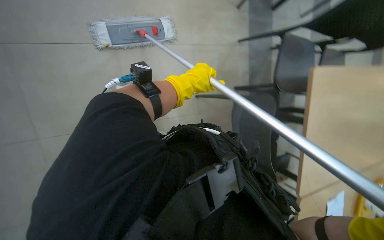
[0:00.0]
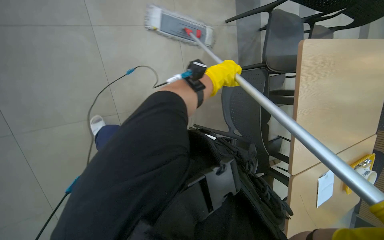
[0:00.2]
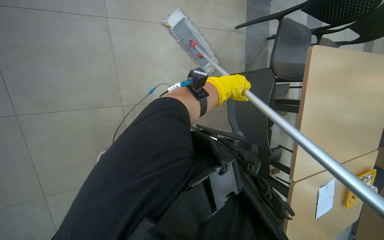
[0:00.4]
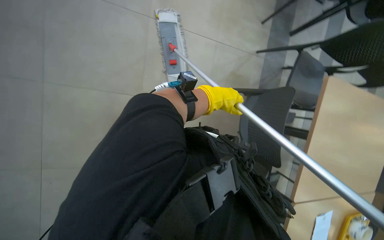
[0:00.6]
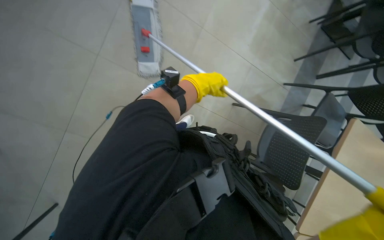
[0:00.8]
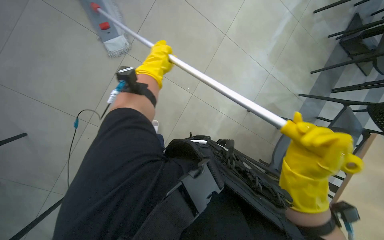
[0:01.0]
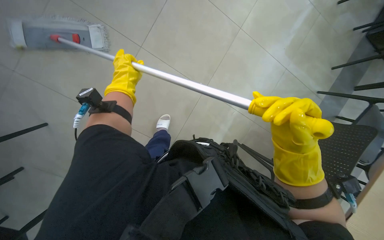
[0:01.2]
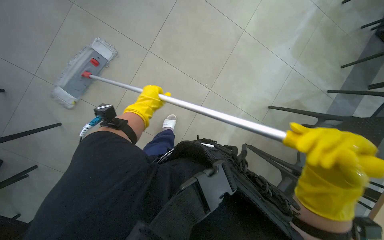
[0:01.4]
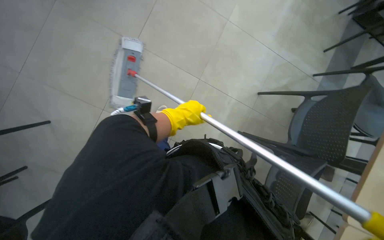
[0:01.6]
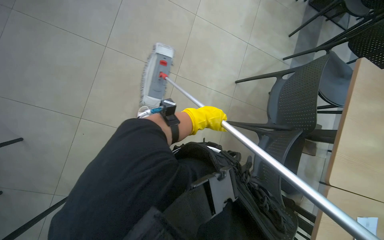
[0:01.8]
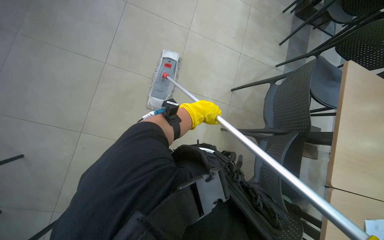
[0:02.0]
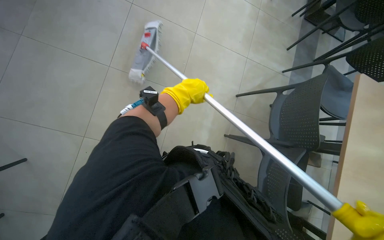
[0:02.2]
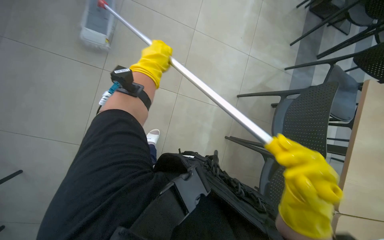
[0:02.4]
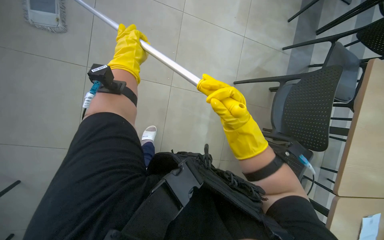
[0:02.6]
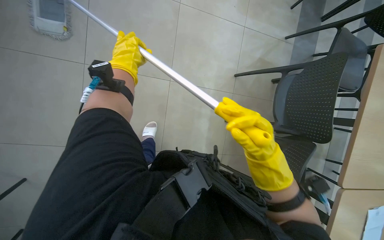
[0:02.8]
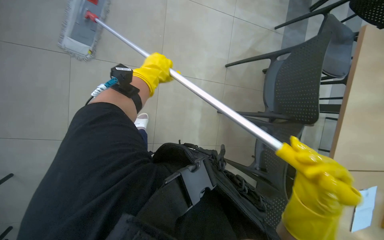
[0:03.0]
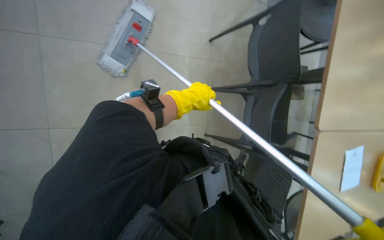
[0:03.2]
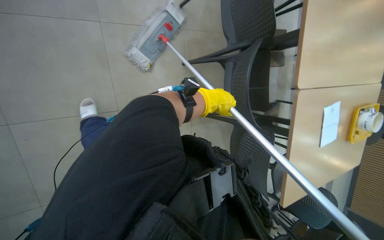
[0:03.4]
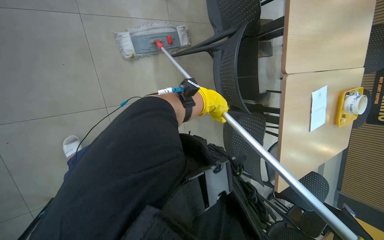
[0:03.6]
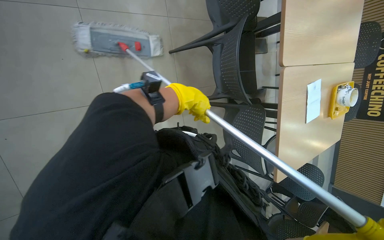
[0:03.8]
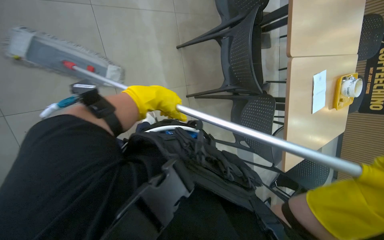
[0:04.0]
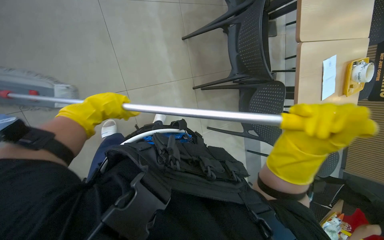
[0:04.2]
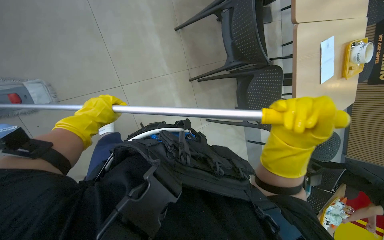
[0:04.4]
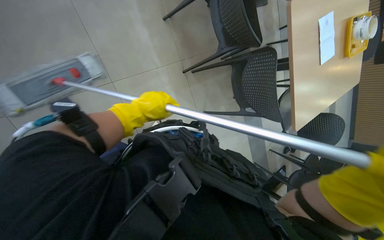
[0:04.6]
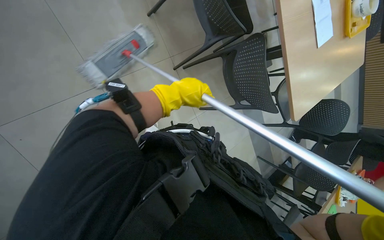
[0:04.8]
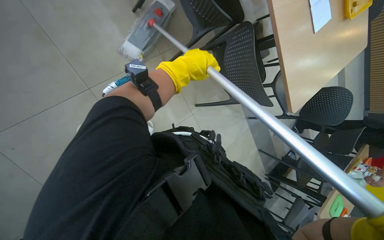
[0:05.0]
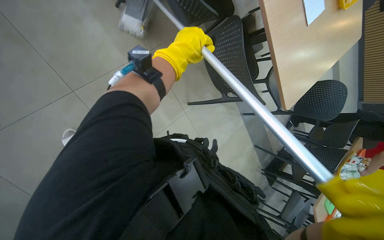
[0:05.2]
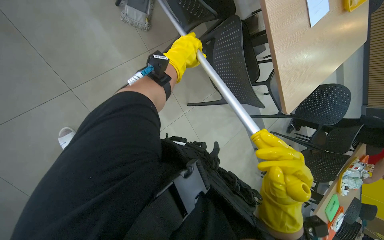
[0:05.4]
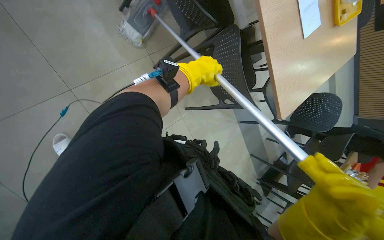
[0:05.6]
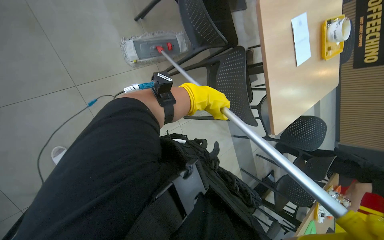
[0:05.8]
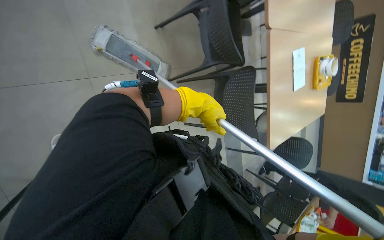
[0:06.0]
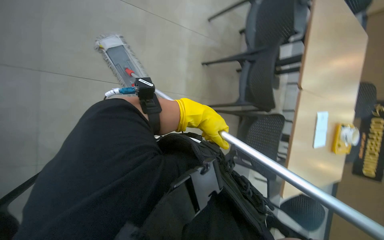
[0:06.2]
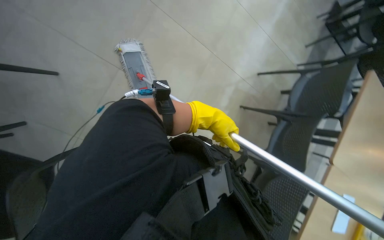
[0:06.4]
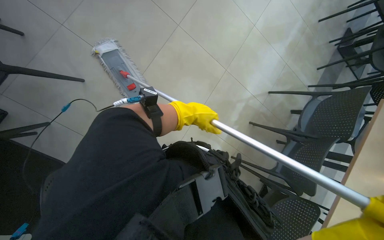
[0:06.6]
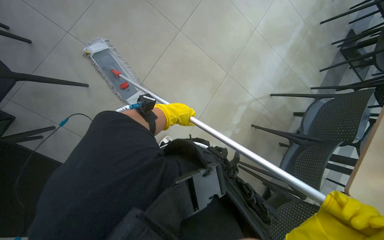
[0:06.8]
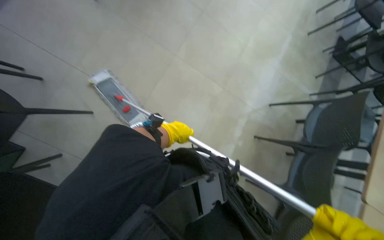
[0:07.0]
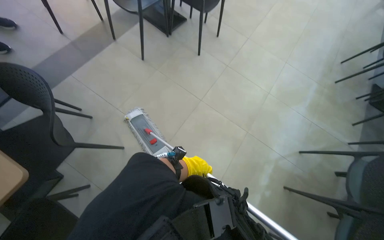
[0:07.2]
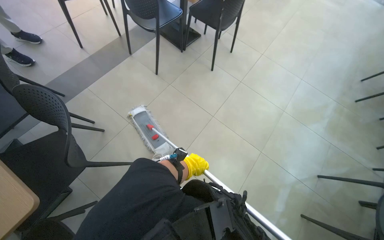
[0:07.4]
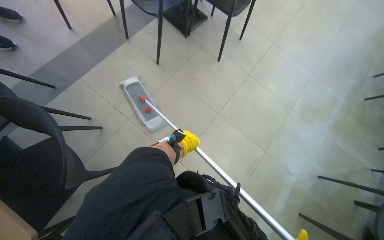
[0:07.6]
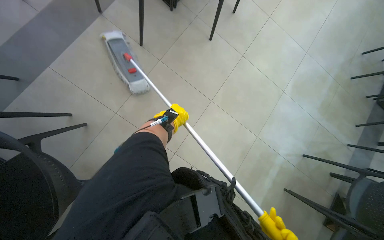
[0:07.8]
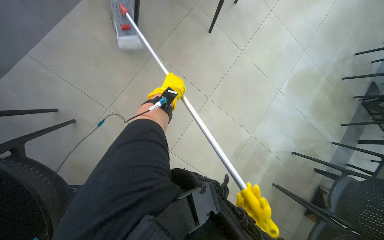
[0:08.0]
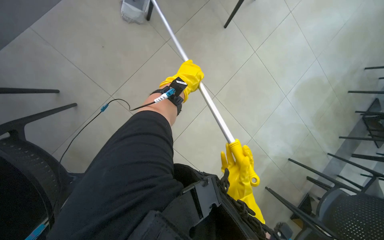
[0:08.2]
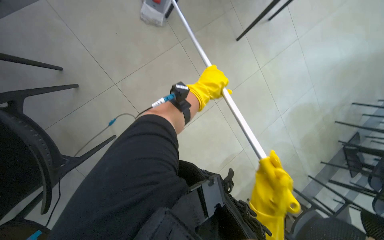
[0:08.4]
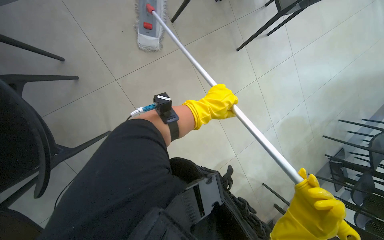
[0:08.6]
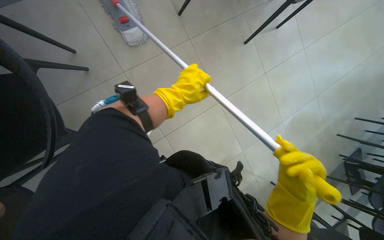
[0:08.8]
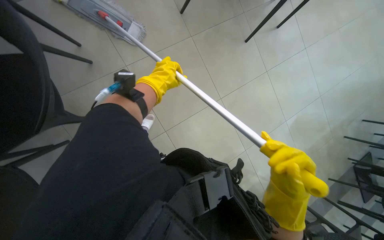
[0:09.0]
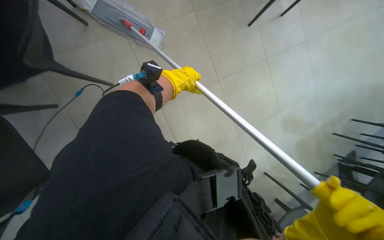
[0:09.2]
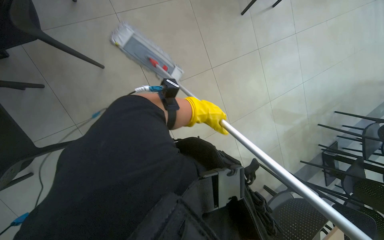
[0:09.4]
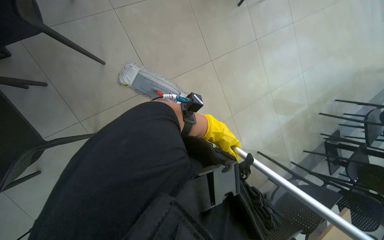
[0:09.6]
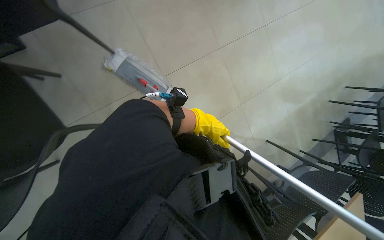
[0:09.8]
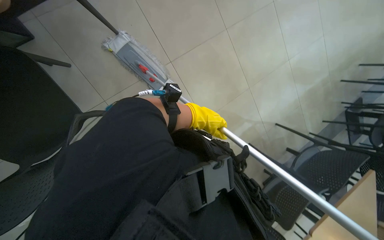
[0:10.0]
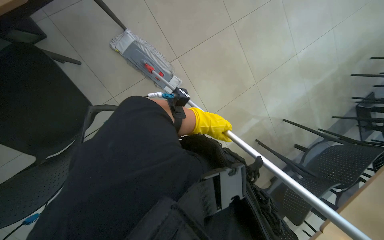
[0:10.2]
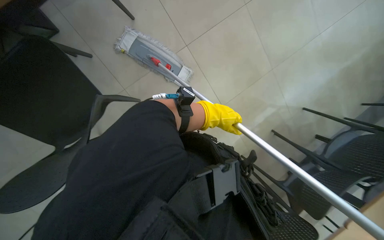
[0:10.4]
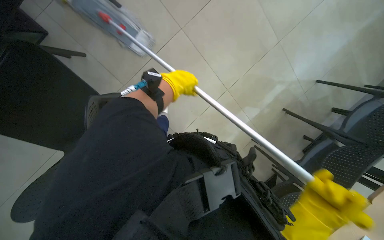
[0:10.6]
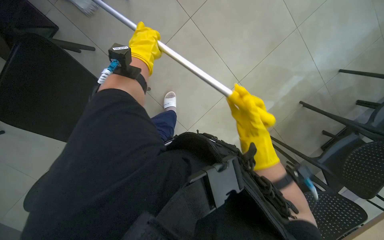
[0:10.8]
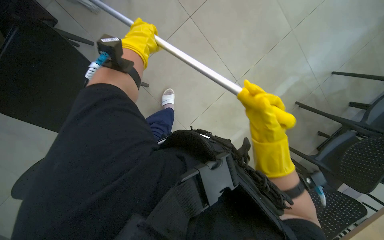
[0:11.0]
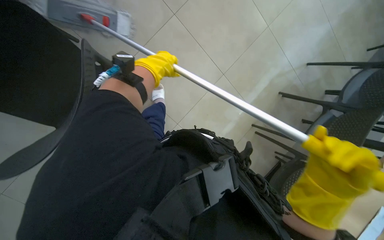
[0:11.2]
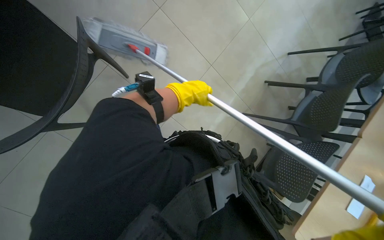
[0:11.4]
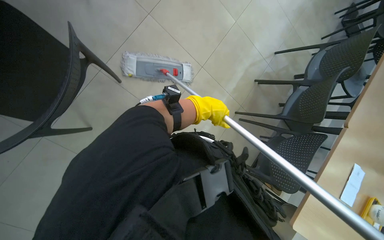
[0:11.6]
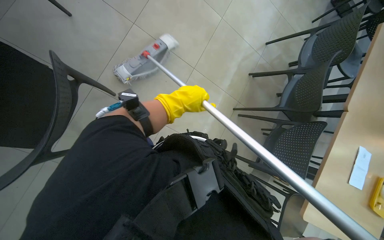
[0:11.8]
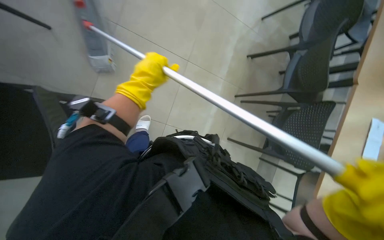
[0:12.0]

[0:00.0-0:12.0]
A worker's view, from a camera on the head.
Job: mopping floor.
The whole recording: Mopping the floor. The worker mops the floor with a flat mop, pausing to rinse and wring the mop head.
1.6 to 3.0 s: The left hand goes about 20 cm up the picture.
3.0 to 4.4 s: The camera pitches downward, by about 15 degrees. The left hand heads down the picture, covering about 35 cm.
4.4 to 6.0 s: The left hand is displaced to the right by some 40 cm.
6.0 to 7.6 s: The head turns to the left by about 35 degrees. The view tips upward by about 40 degrees.
7.6 to 9.0 s: The left hand heads up the picture, nearer to the camera and to the left, covering about 20 cm.
9.0 to 10.4 s: The left hand goes approximately 35 cm down the picture.
10.4 to 12.0 s: The scene rotates counterclockwise by approximately 30 degrees. The left hand swings left and right, about 20 cm each way, with 2 reversals.

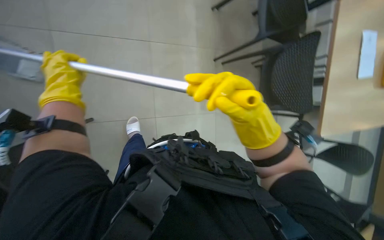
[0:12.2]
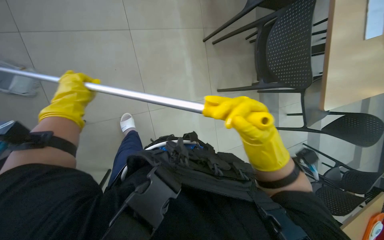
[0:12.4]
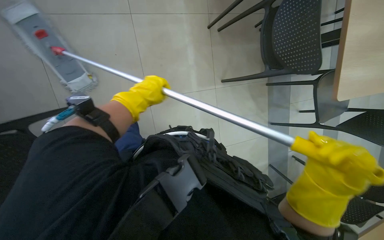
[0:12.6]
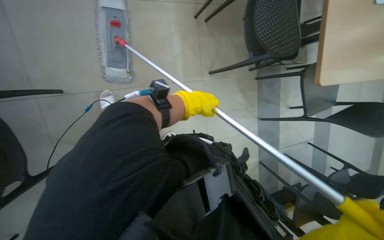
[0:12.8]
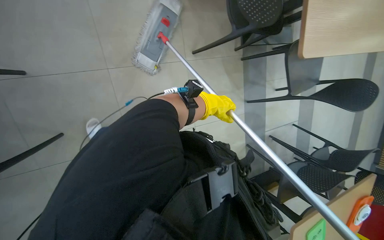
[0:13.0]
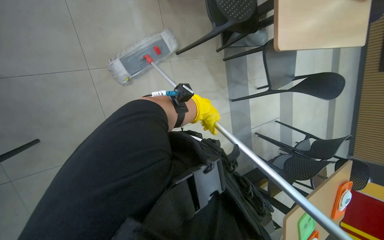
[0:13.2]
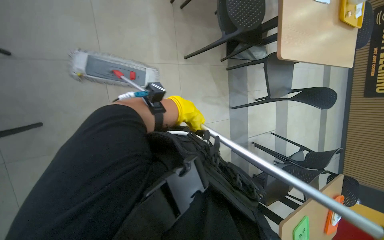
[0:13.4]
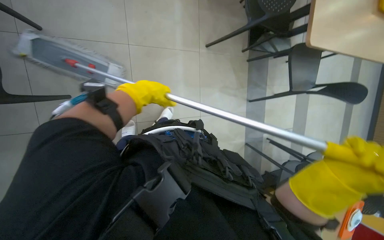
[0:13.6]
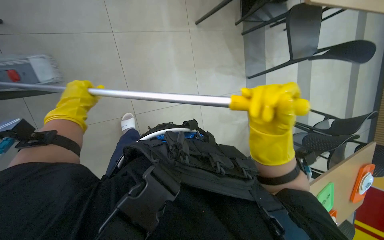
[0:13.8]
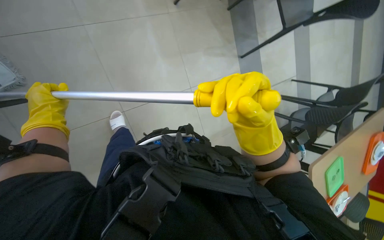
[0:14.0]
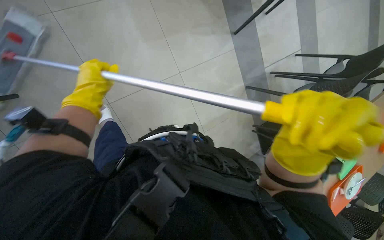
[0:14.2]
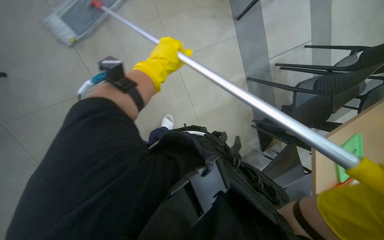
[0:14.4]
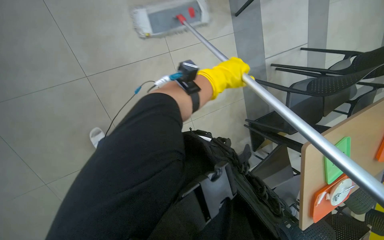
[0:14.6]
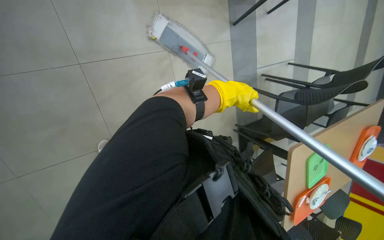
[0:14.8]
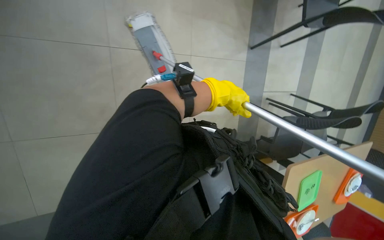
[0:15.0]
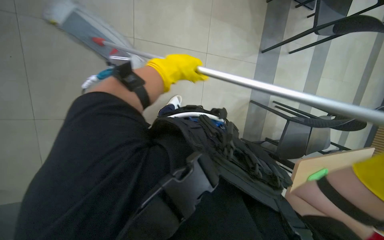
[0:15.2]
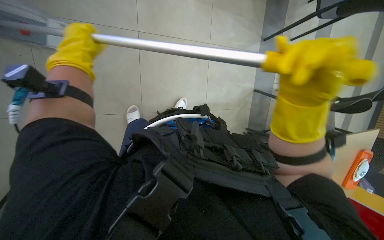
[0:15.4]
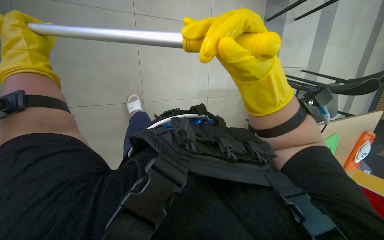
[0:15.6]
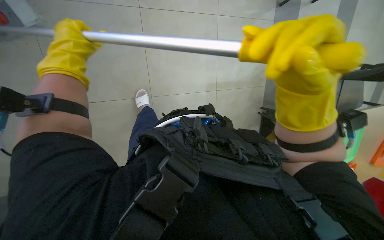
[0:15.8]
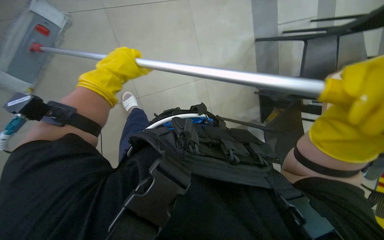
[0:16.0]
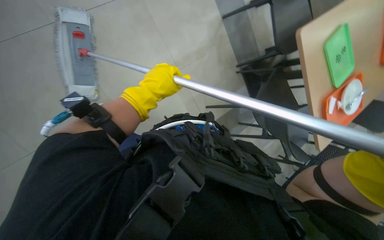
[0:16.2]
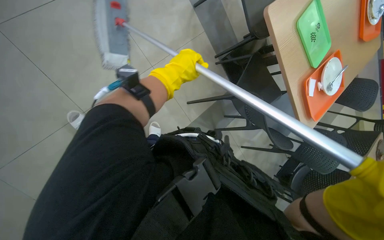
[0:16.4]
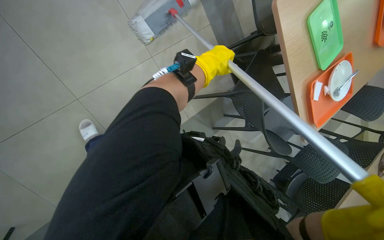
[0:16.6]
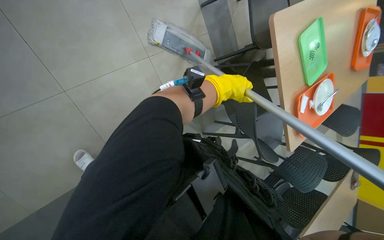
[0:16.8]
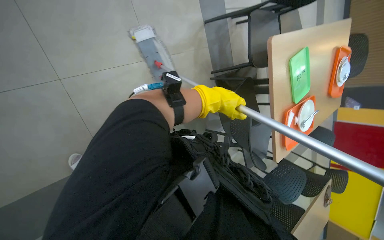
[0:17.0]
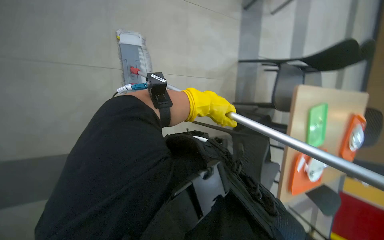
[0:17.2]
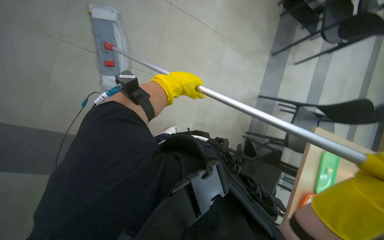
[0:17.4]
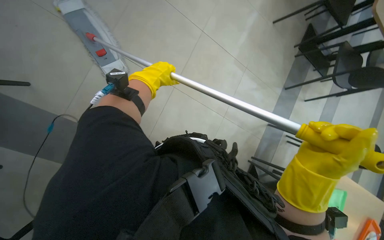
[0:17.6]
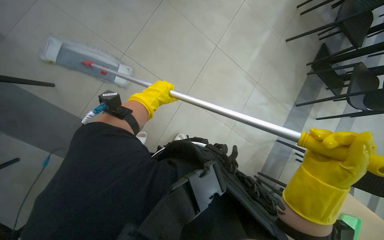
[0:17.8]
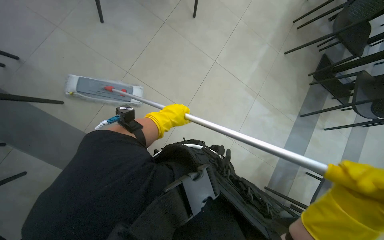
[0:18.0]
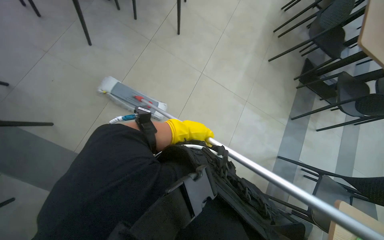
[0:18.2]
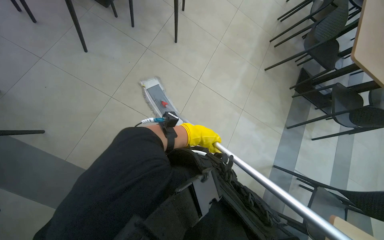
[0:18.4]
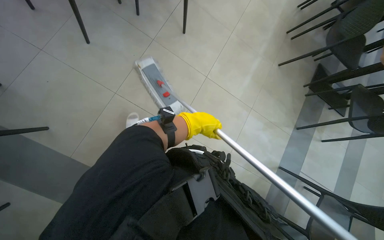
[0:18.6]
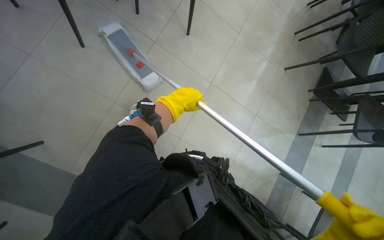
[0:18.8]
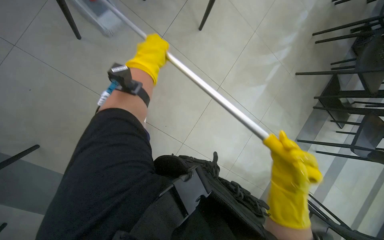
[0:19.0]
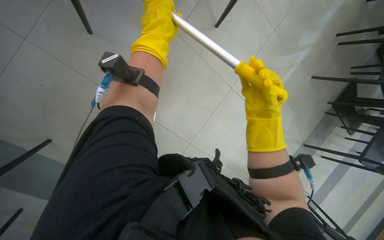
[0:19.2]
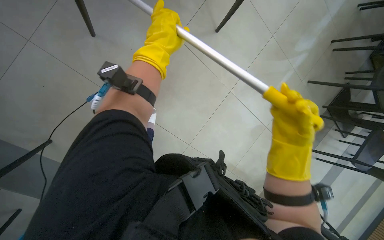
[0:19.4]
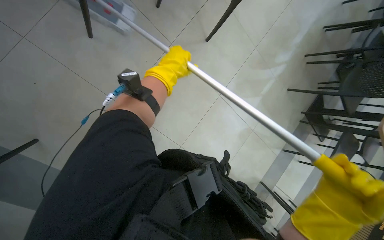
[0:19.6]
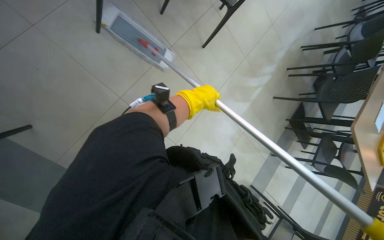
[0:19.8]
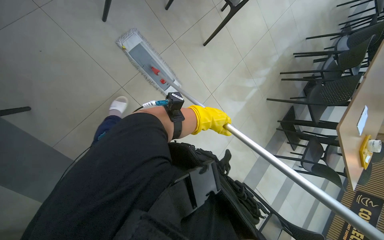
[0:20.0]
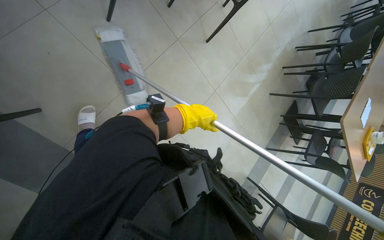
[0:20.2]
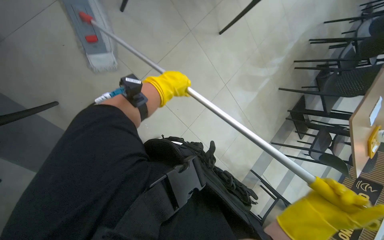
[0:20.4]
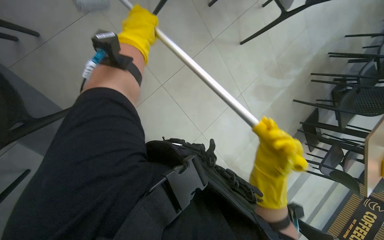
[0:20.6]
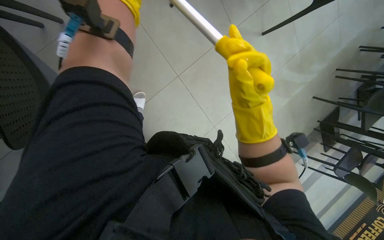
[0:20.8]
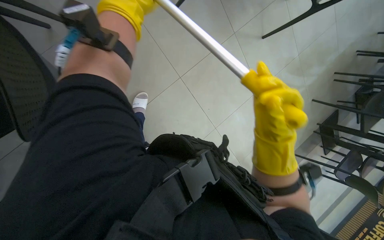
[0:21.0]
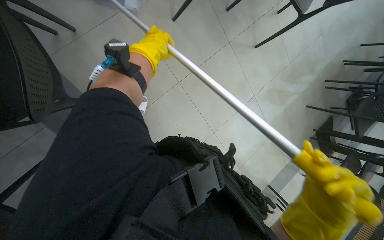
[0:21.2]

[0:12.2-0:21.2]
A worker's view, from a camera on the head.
Job: mopping floor.
The whole recording: Mopping the floor. The worker mops the floor with a flat mop, pausing to rinse and wring the mop head.
12.2 to 13.8 s: The left hand goes to the right and returns, some 40 cm each way.
13.8 to 15.2 s: The left hand travels to the right by approximately 50 cm.
16.6 to 18.2 s: The view tips upward by about 45 degrees. The scene rotates clockwise by roughly 50 degrees.
18.2 to 19.8 s: The wearer moves about 60 cm. The view tilts approximately 15 degrees downward.
19.8 to 21.2 s: The left hand shifts approximately 50 cm to the left, and reaches approximately 25 cm nearer to the camera, then returns.
